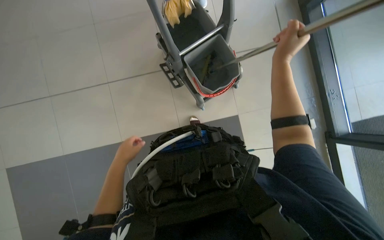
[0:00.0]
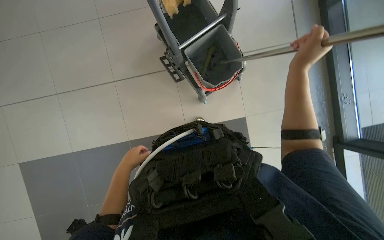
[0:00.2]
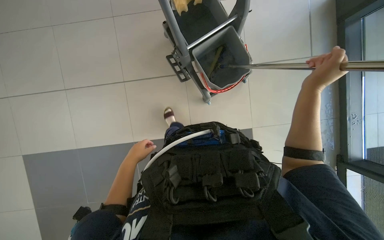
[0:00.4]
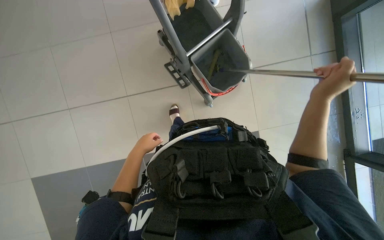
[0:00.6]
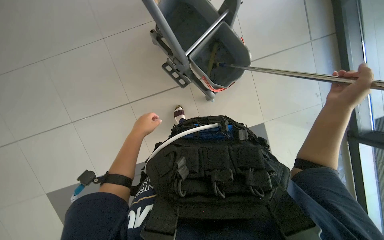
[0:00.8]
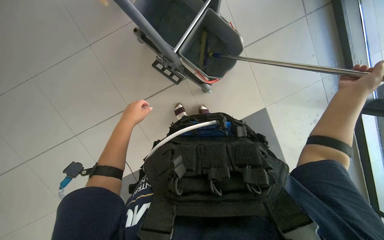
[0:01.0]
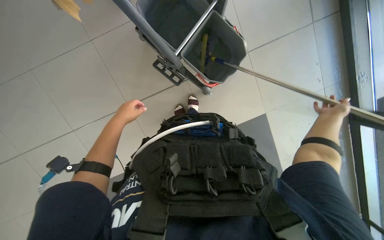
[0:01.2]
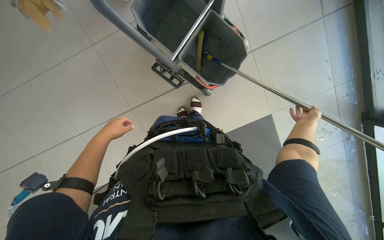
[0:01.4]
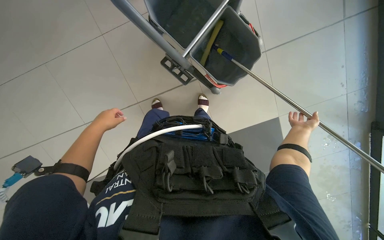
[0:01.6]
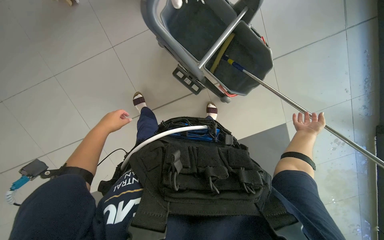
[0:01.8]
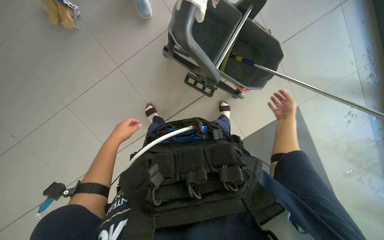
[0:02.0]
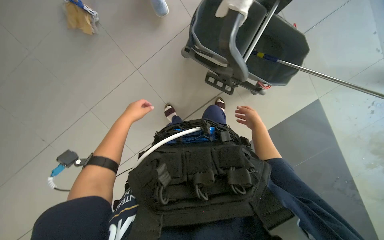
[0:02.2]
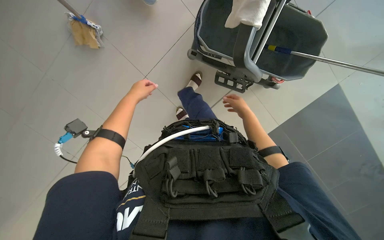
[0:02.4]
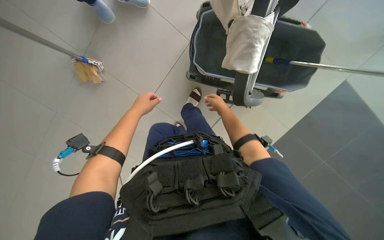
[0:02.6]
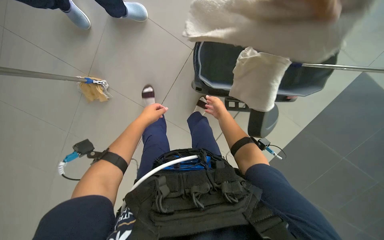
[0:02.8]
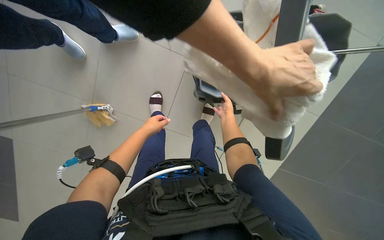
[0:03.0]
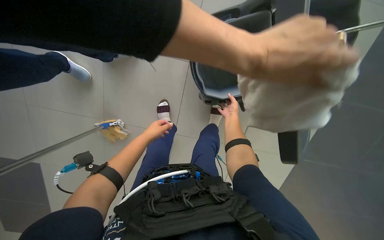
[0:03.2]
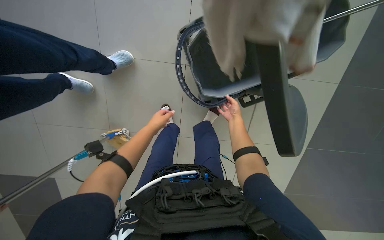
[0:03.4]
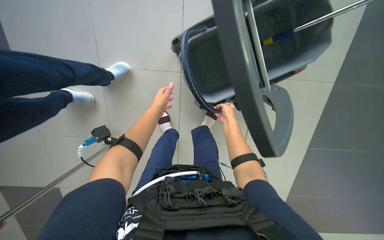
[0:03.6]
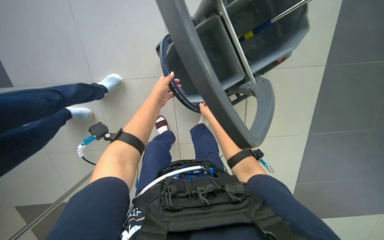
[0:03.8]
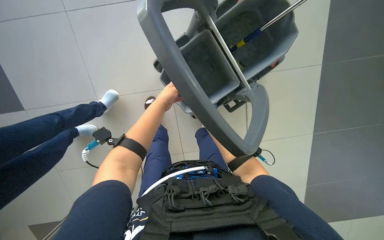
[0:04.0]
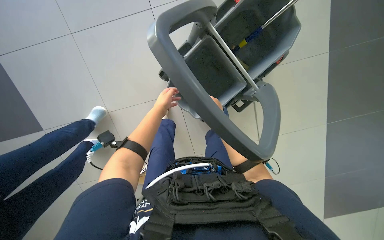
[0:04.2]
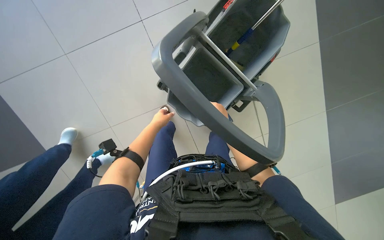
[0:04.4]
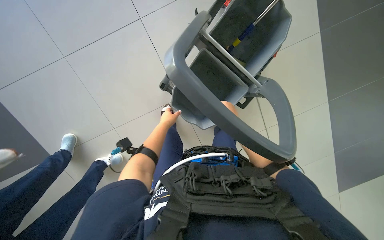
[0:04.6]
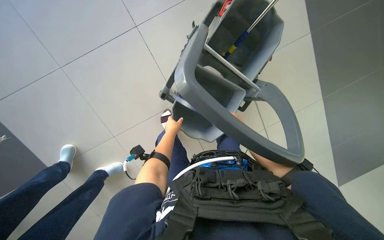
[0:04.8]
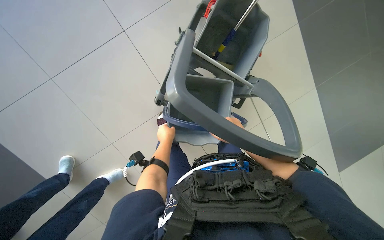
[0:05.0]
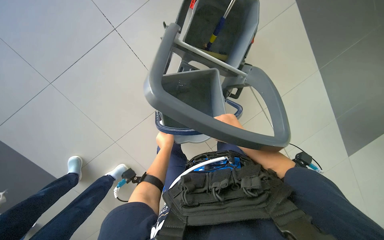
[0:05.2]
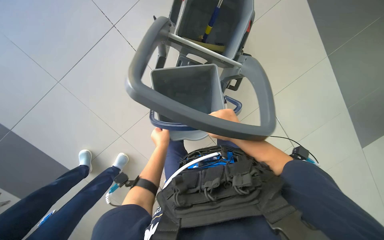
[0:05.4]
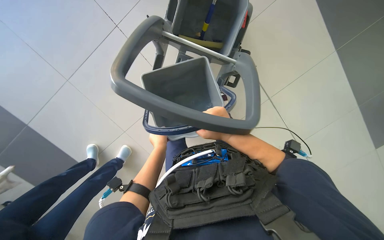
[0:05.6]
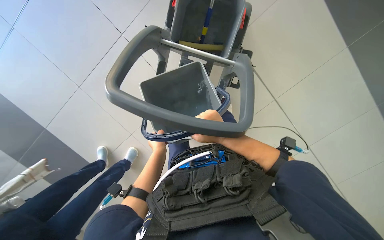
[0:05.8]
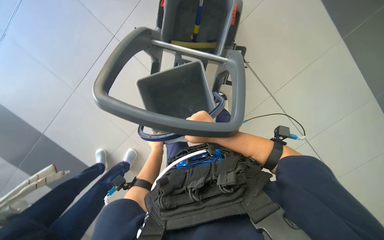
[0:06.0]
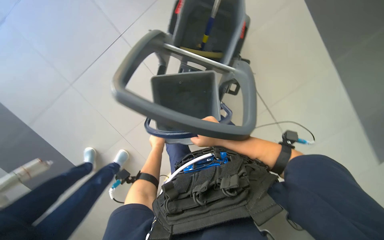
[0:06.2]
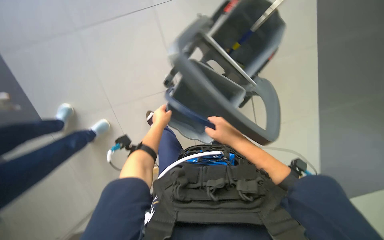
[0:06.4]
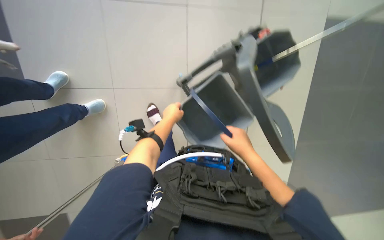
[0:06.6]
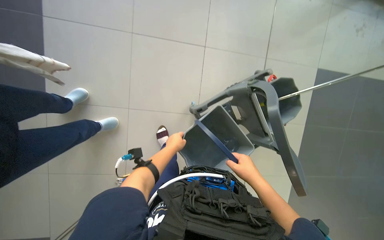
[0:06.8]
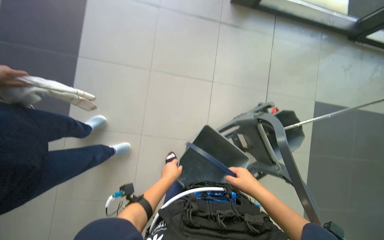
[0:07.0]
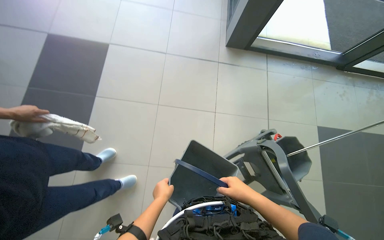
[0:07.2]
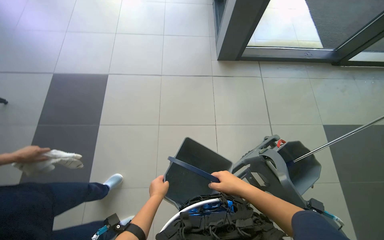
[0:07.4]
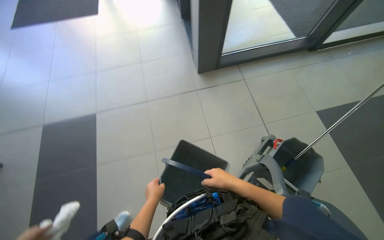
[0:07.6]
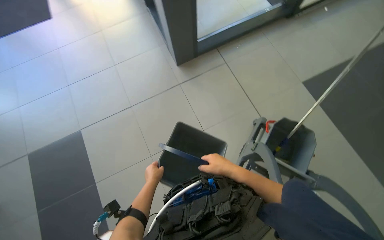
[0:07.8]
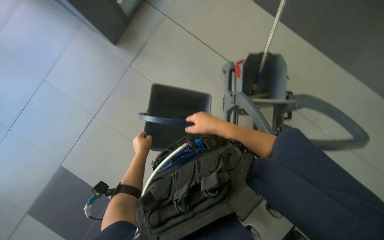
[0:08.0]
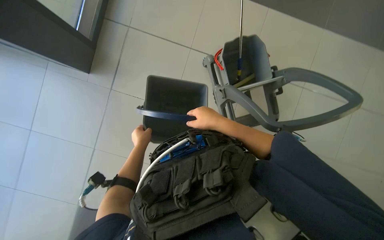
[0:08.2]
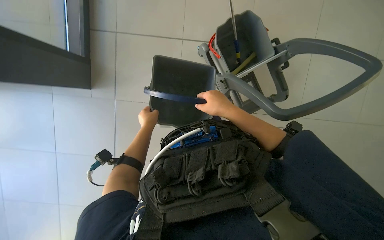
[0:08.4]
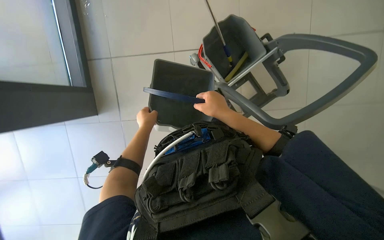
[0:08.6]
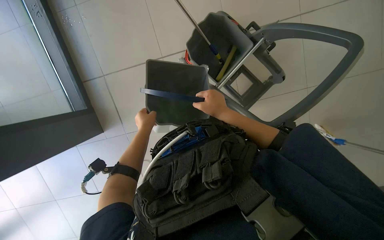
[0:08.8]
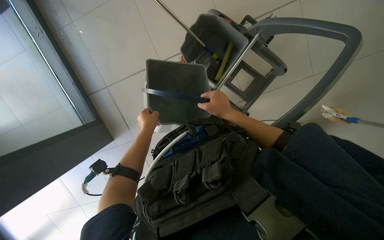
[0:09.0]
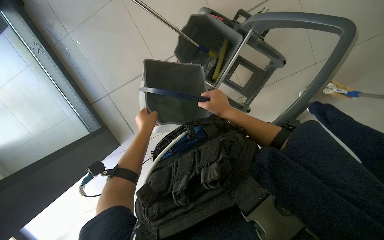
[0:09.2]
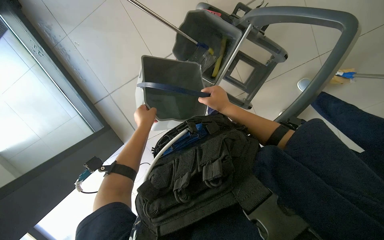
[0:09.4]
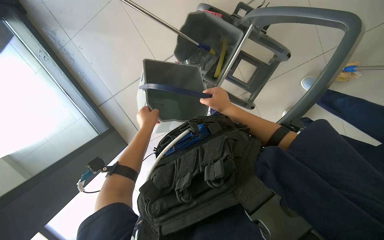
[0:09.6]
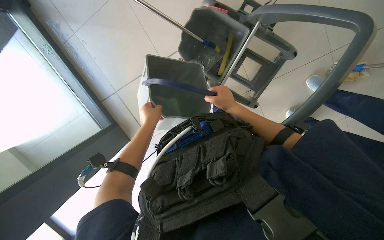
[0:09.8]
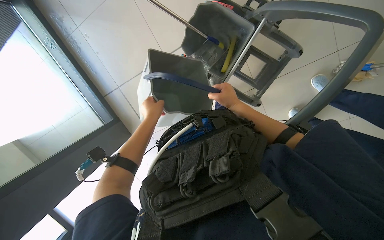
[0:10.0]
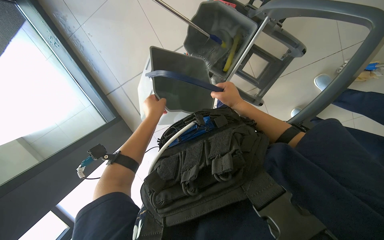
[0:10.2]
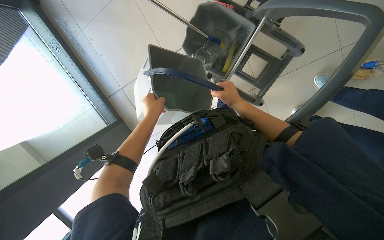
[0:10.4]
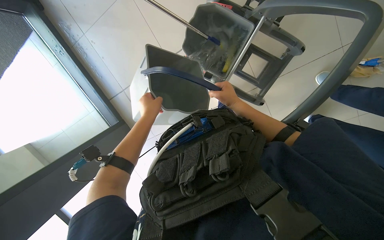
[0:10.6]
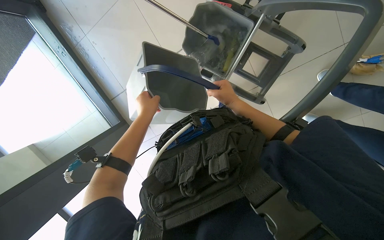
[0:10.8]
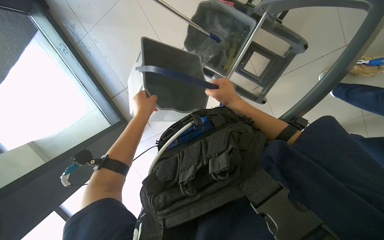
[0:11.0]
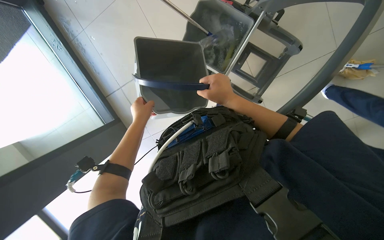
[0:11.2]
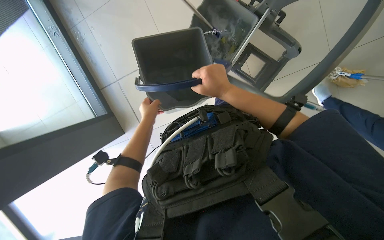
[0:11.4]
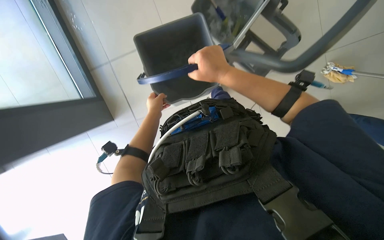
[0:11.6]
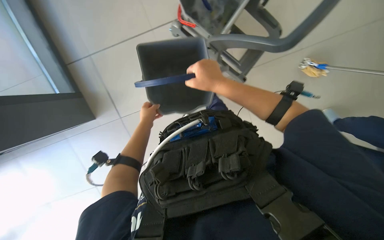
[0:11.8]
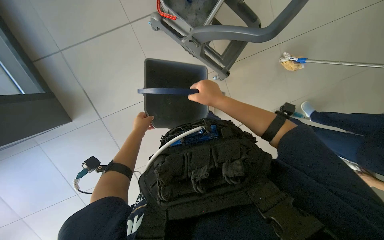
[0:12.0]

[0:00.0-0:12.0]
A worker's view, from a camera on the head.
Job: cleaning windows.
The whole recording: Cleaning glass panels. The worker prepares the cleaning tool and cleans the glass panels with a squeegee.
0:00.0 to 0:01.6: The right hand heads farther from the camera, down the picture and to the right, covering approximately 35 cm; the left hand heads up the picture and to the left, covering roughly 15 cm.
0:01.6 to 0:03.0: Everything in view rotates roughly 25 degrees counterclockwise. The right hand shifts roughly 60 cm to the left.
0:03.0 to 0:04.4: The right hand moves nearer to the camera, approximately 15 cm.
0:04.4 to 0:06.0: The right hand heads nearer to the camera, covering approximately 30 cm.
0:06.0 to 0:07.6: The camera pitches upward, by approximately 50 degrees. The scene rotates clockwise by some 30 degrees.
0:07.6 to 0:09.0: The camera pitches downward, by about 15 degrees. Everything in view rotates roughly 50 degrees counterclockwise.
0:09.0 to 0:10.4: The hands make small movements and keep their place.
0:10.4 to 0:12.0: The view swings some 15 degrees to the right. The left hand travels farther from the camera and down the picture by some 20 cm.

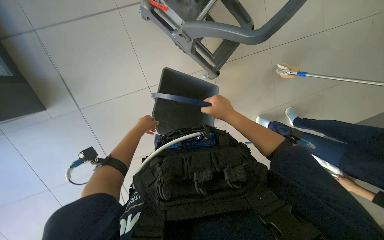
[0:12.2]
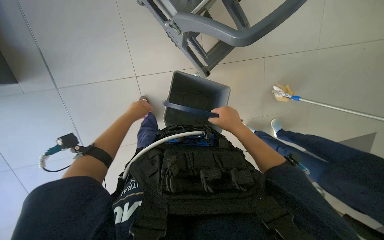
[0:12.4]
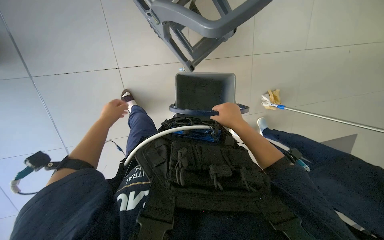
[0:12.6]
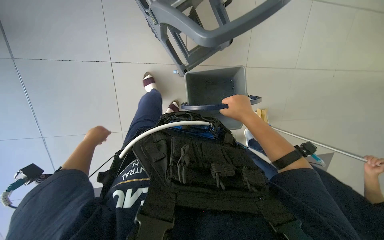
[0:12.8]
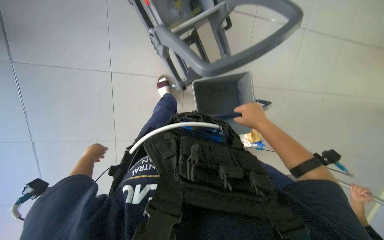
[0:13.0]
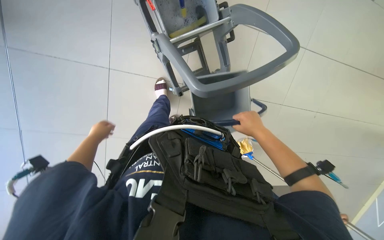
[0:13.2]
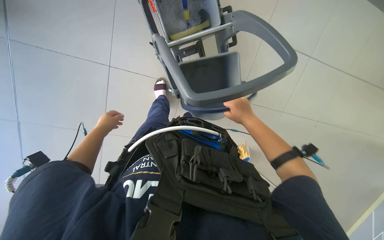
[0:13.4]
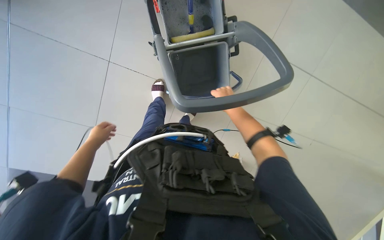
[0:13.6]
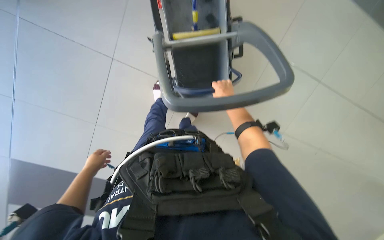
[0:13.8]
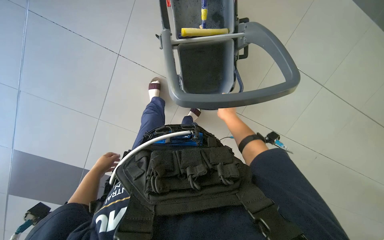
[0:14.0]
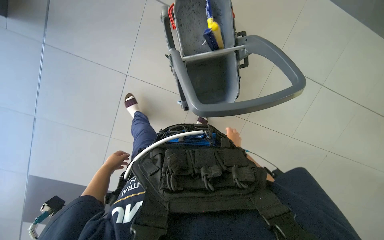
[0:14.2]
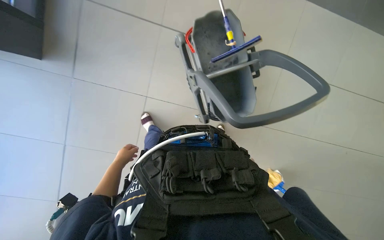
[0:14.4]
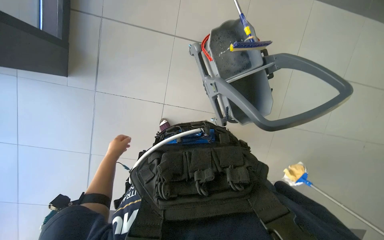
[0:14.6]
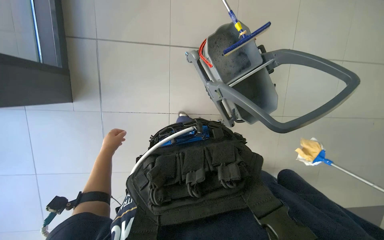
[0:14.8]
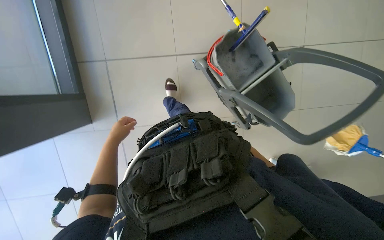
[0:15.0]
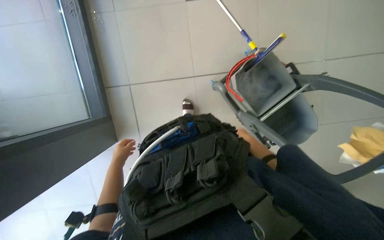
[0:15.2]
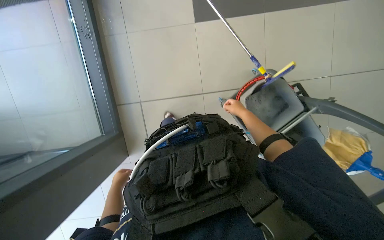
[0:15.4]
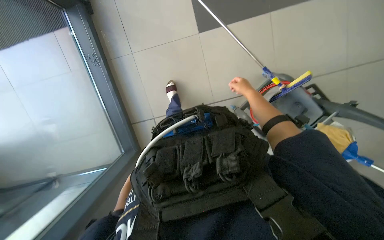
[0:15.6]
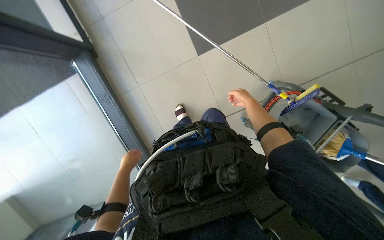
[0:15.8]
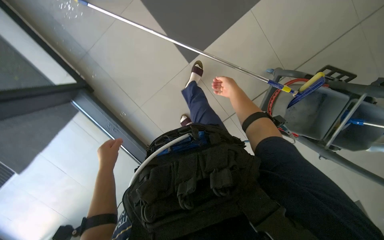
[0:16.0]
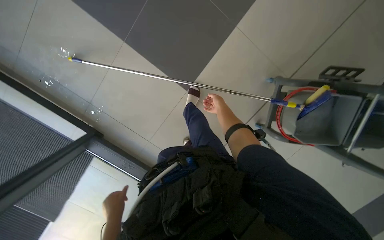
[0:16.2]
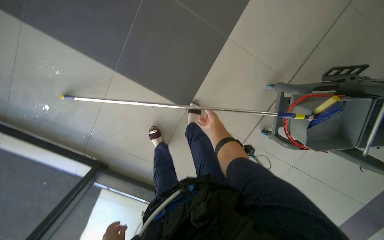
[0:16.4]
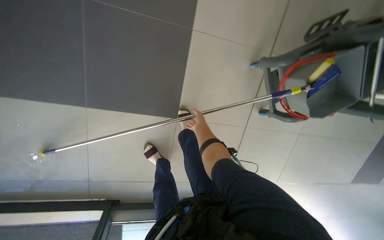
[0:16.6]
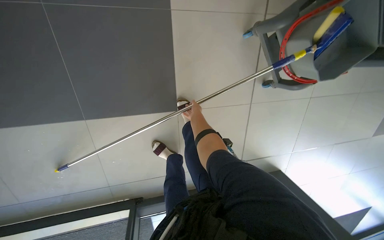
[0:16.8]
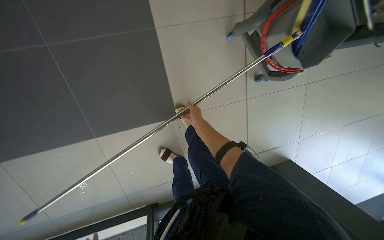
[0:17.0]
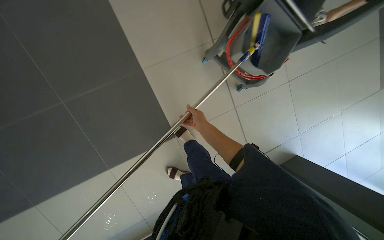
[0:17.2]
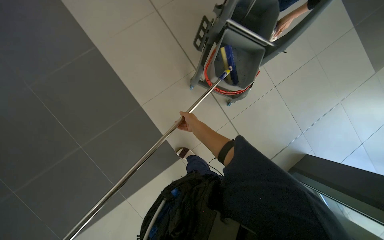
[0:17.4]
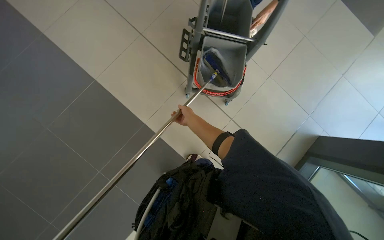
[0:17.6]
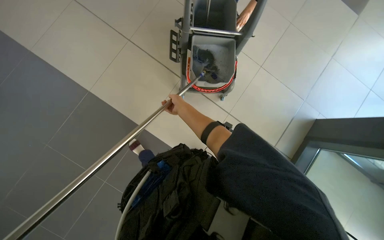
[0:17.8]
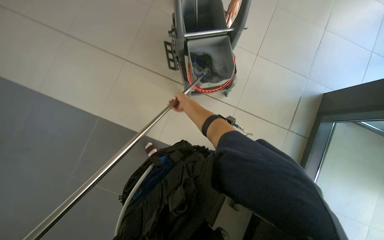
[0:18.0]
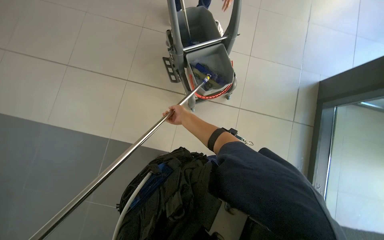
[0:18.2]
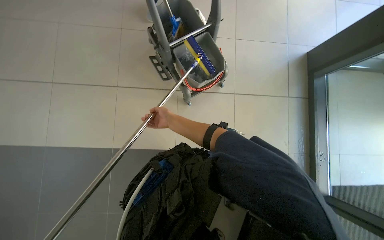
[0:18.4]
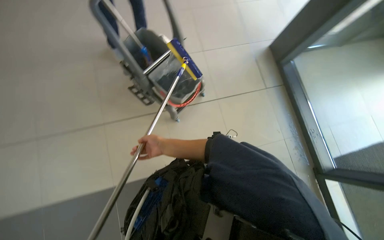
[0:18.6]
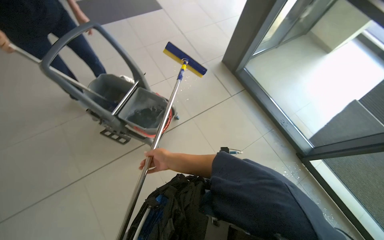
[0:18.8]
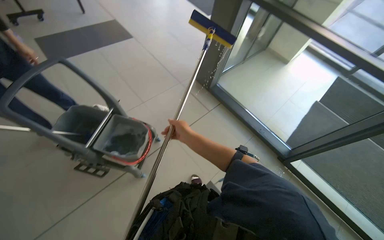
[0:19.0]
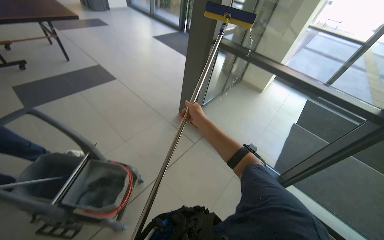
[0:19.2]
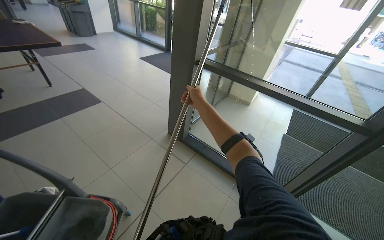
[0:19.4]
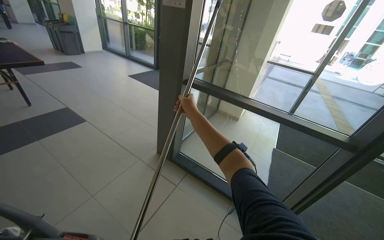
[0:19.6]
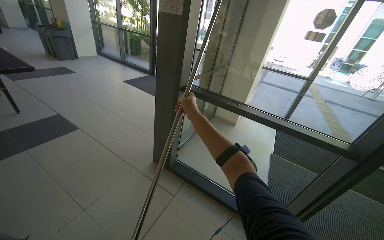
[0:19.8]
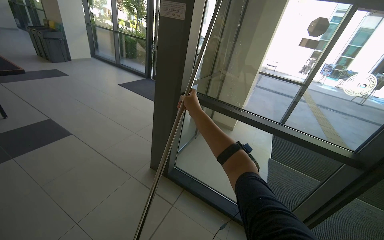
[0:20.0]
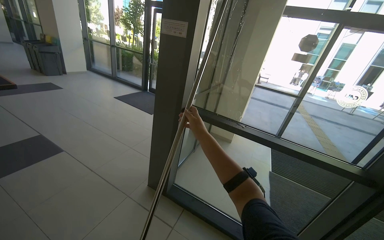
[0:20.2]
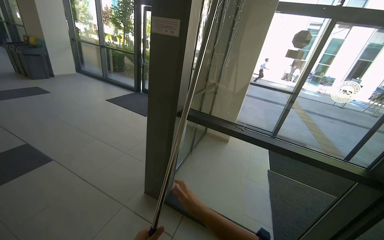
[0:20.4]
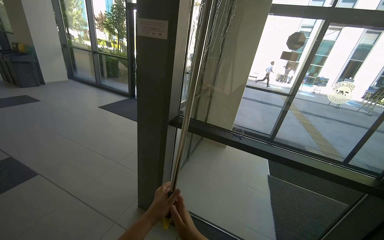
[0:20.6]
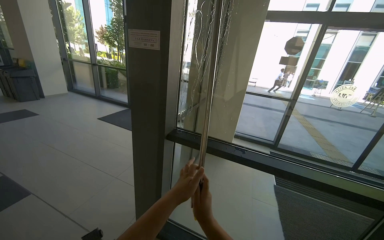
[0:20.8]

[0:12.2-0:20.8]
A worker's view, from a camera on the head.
Job: cleaning windows.
The whole recording: Cleaning glass panels. The worker prepares the cleaning tool and cleans the glass panels with a squeegee.
0:15.0 to 0:16.6: The camera is aimed about 20 degrees further to the left. The view tips upward by approximately 30 degrees. The scene turns approximately 50 degrees counterclockwise in the picture.
0:16.6 to 0:18.0: The camera is carried roughly 60 cm. The view swings some 25 degrees to the left. The wearer looks roughly 20 degrees further upward. The scene turns approximately 65 degrees counterclockwise in the picture.
0:18.0 to 0:19.4: The head rotates approximately 70 degrees to the right. The view tilts about 40 degrees upward.
0:19.4 to 0:20.8: The head travels approximately 50 cm. The wearer looks some 15 degrees further upward.
